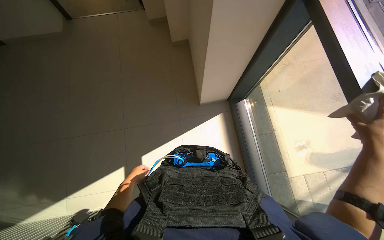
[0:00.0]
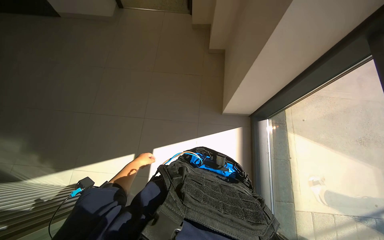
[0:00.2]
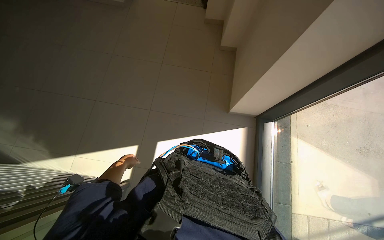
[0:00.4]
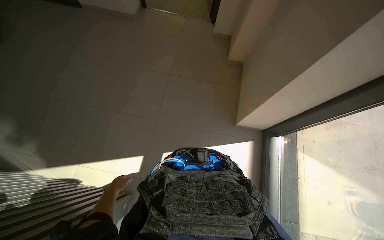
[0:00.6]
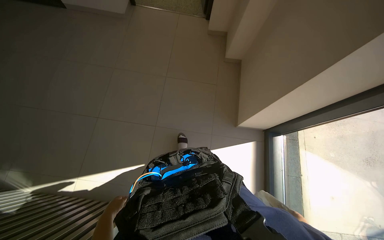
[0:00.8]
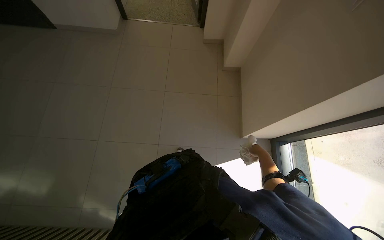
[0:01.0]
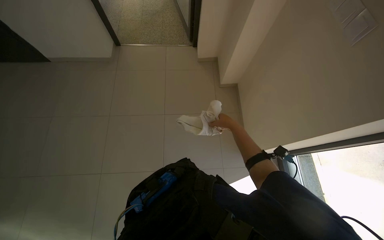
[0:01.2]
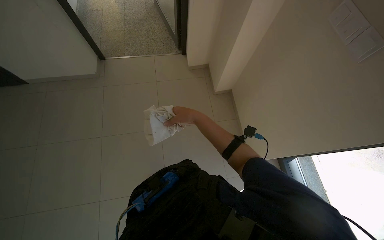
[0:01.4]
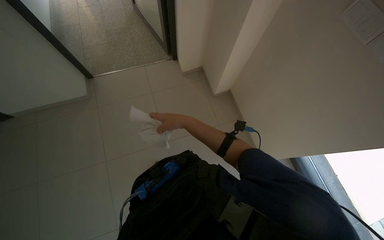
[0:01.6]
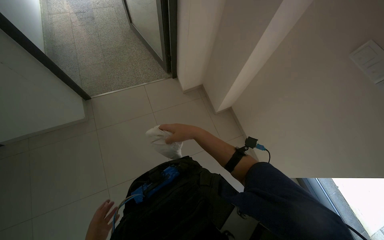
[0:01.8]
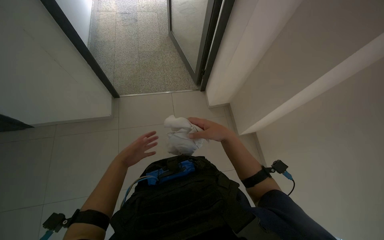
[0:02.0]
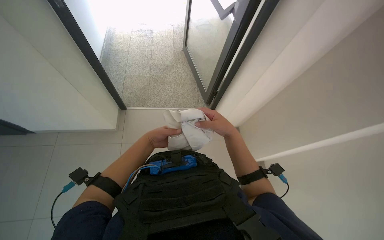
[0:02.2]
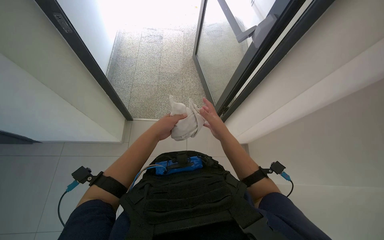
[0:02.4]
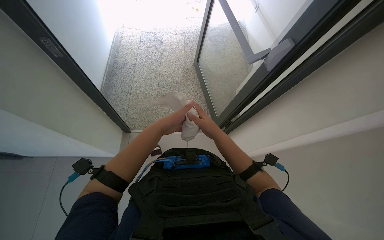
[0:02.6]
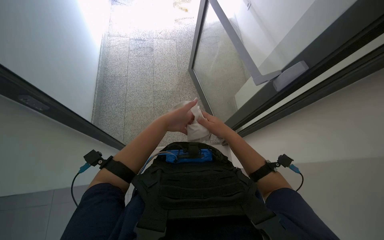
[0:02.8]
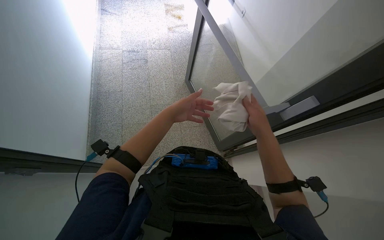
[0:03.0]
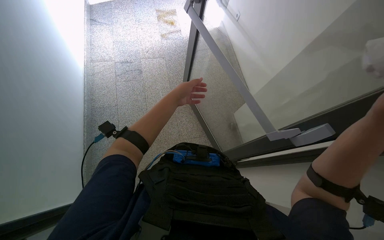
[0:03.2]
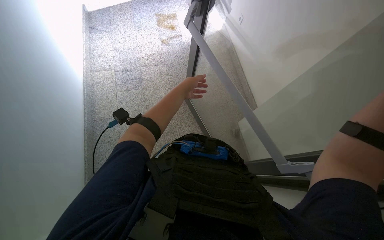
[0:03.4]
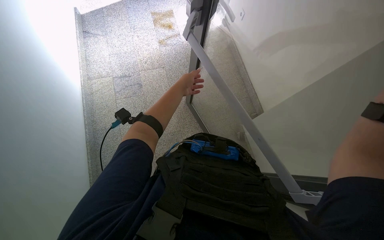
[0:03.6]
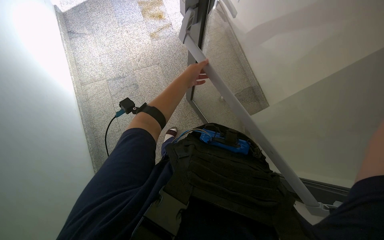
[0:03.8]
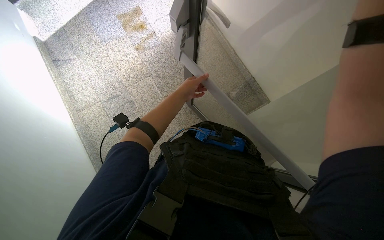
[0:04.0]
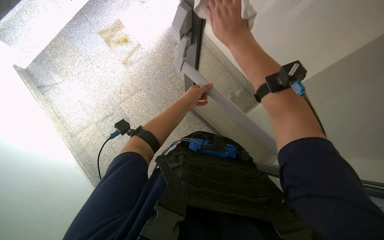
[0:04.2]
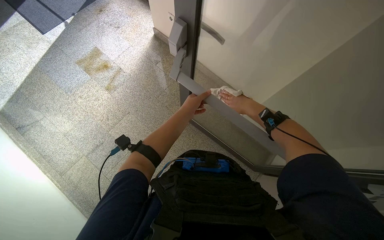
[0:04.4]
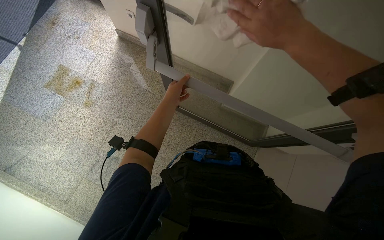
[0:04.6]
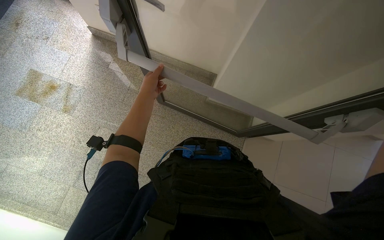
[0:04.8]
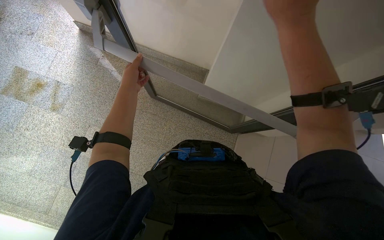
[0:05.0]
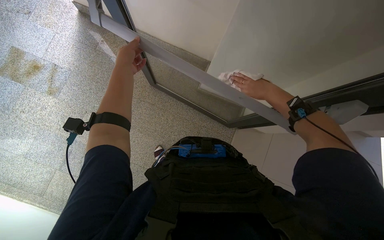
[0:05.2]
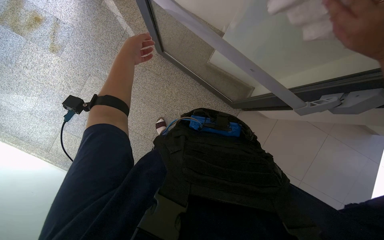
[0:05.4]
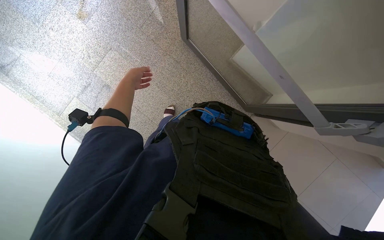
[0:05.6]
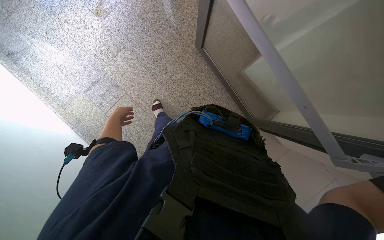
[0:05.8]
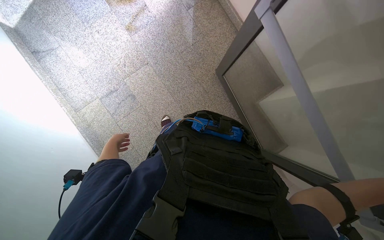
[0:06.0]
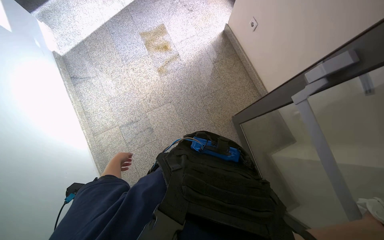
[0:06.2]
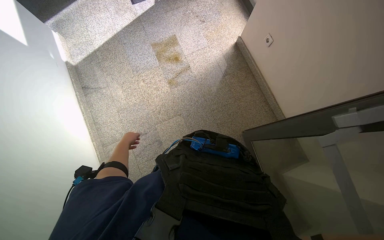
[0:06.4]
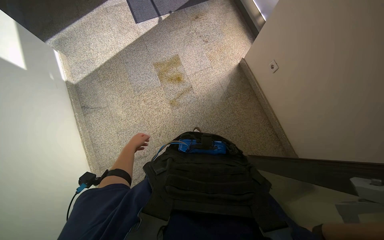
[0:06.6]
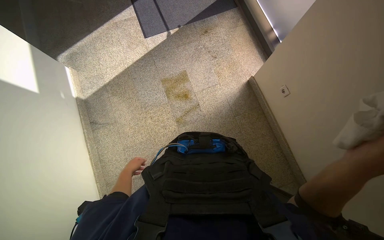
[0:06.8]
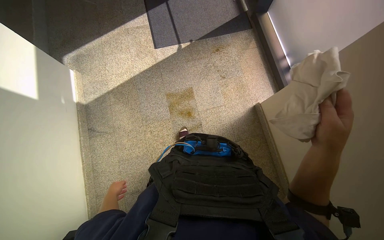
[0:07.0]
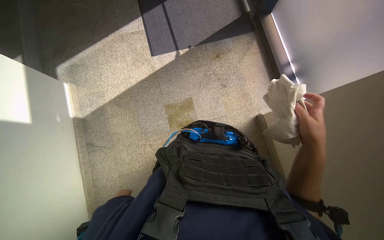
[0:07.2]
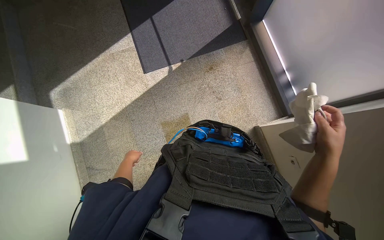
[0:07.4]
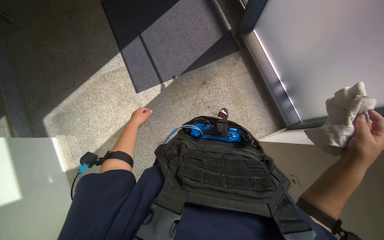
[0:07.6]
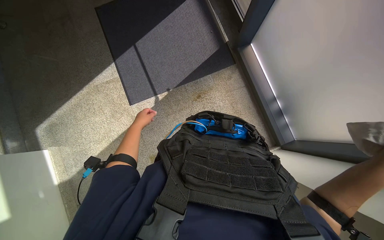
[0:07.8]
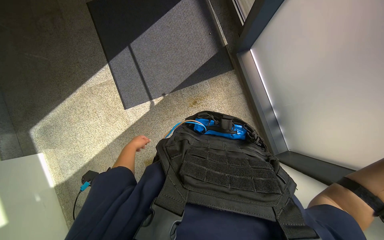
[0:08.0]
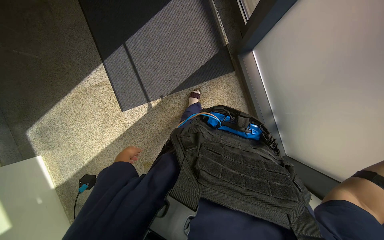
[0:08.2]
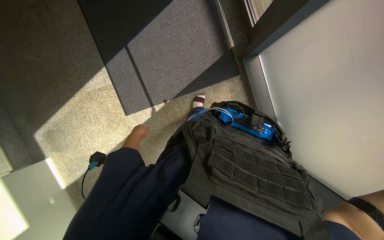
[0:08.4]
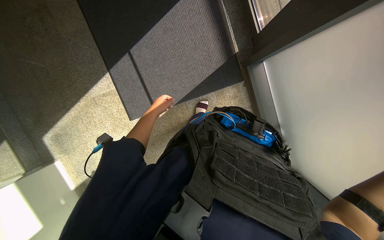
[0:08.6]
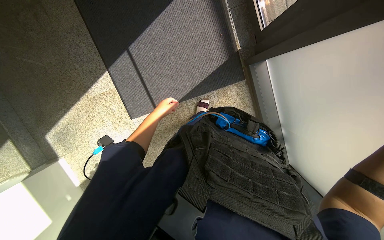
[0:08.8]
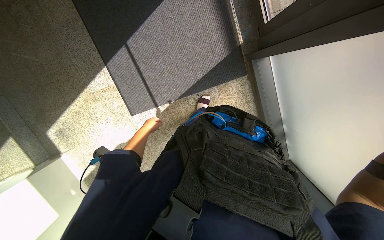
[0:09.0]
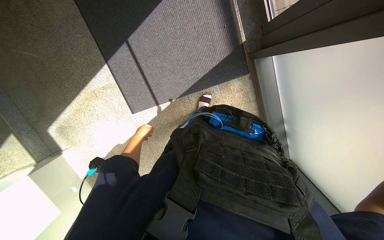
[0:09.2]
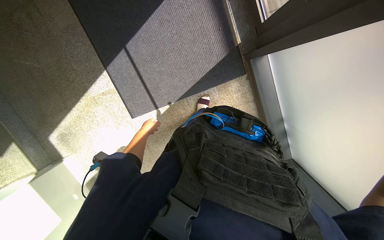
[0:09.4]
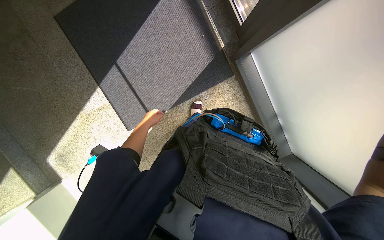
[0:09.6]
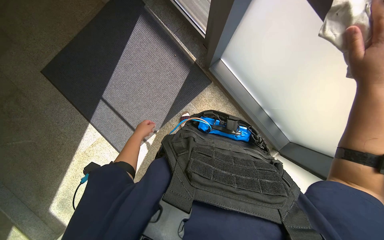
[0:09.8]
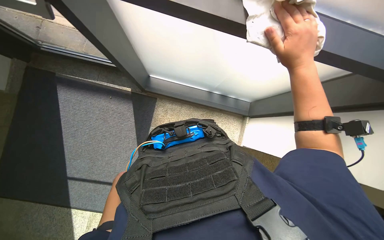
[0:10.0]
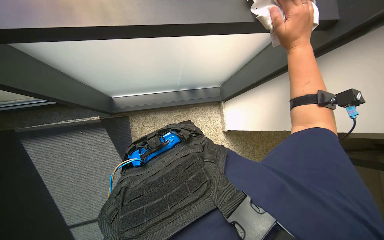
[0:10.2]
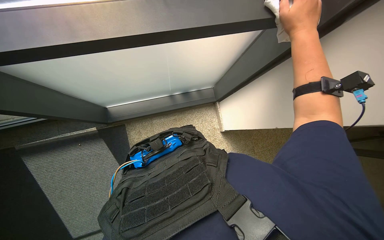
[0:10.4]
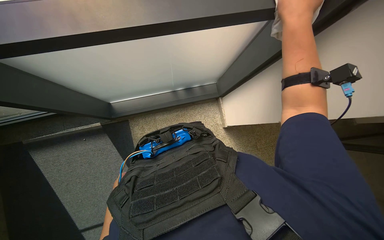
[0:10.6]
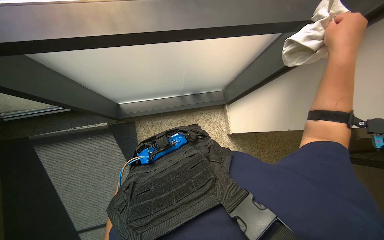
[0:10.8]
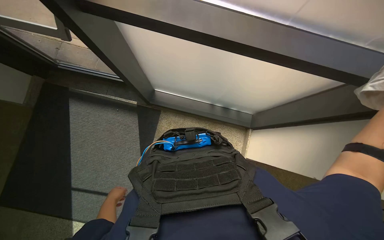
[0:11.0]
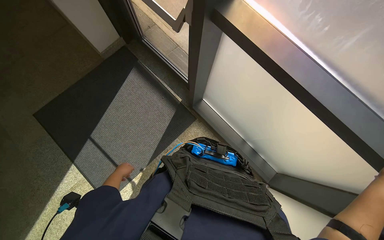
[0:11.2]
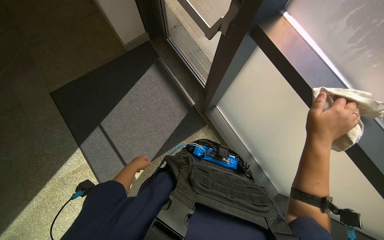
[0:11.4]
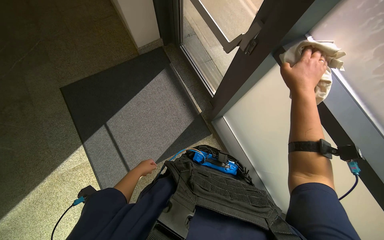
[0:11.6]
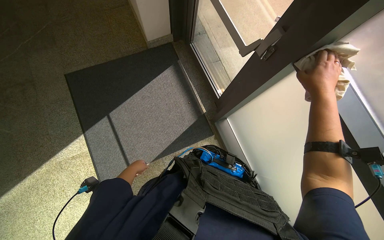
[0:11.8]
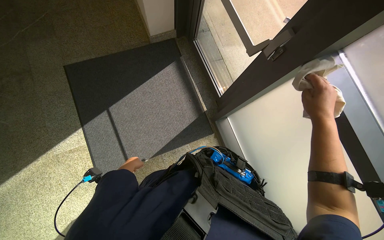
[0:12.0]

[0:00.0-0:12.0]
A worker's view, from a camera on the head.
Job: cleaning windows.
The whole recording: Wiping glass panels. The worker wipes the glass panels and frames with a cloth.
0:00.0 to 0:01.6: The wearer looks approximately 15 degrees further upward.
0:01.6 to 0:03.0: The view tips upward by about 15 degrees.
0:03.0 to 0:04.4: The wearer moves roughly 70 cm. The scene rotates counterclockwise by some 45 degrees.
0:04.4 to 0:06.0: The camera pitches downward, by roughly 20 degrees.
0:06.0 to 0:07.6: The wearer moves about 1.5 m.
0:07.6 to 0:09.0: The wearer moves some 90 cm. The view tilts about 25 degrees downward.
0:09.0 to 0:10.4: The view tilts some 20 degrees upward. The scene turns some 35 degrees counterclockwise in the picture.
0:10.4 to 0:12.0: The wearer's head swings roughly 80 degrees to the left. The view tips upward by some 15 degrees.

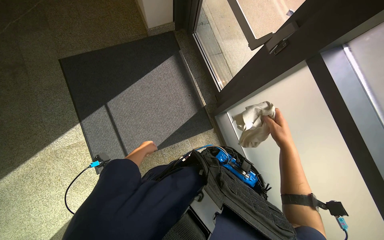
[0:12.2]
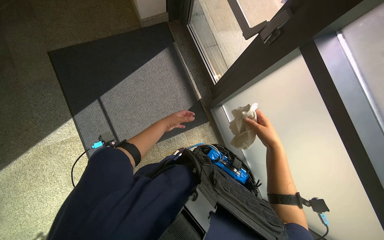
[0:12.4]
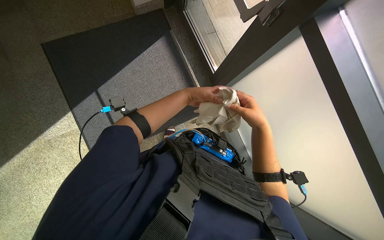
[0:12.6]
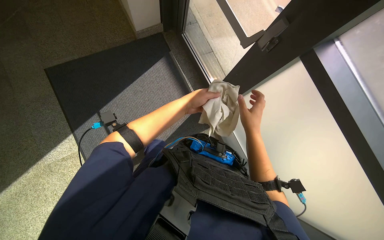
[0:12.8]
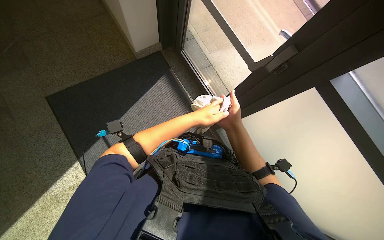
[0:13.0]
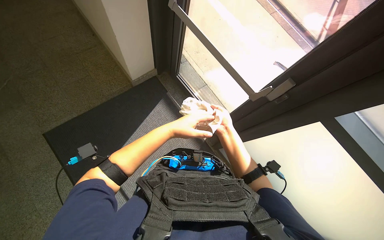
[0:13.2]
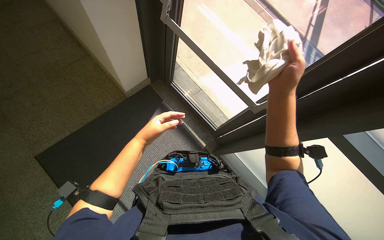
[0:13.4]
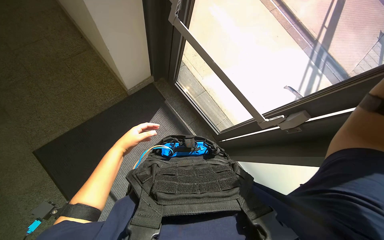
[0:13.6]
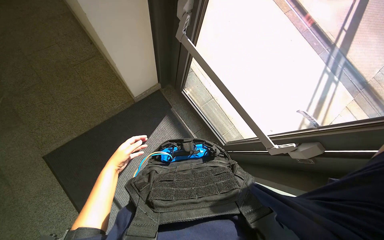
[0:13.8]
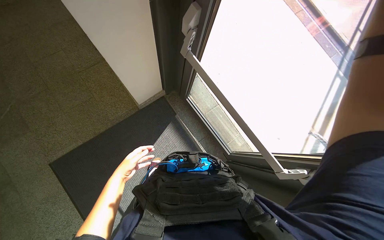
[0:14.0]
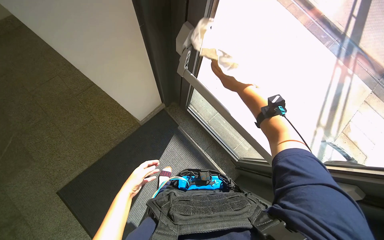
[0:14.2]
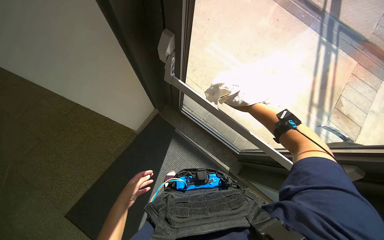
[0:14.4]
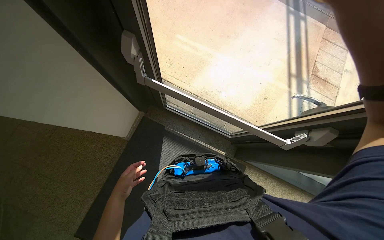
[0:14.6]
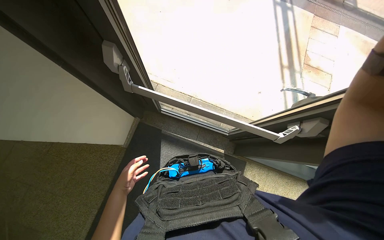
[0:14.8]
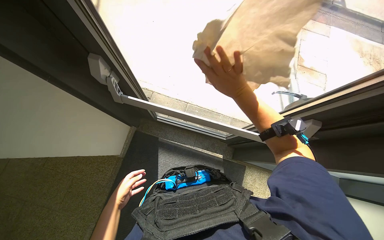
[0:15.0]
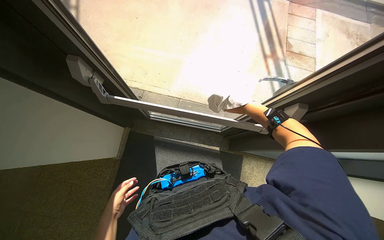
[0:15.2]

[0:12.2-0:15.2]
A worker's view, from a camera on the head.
Job: cleaning windows.
The whole recording: Wiping glass panels. The worker wipes the glass panels and frames with a cloth.
0:12.2 to 0:13.8: The view tips upward by some 15 degrees. The left hand moves roughly 15 cm to the right and comes back.
0:13.8 to 0:15.2: Everything in view rotates some 40 degrees counterclockwise.

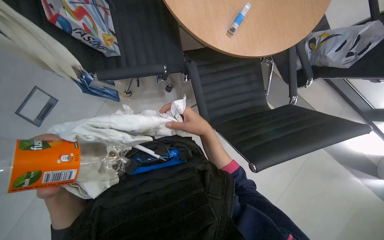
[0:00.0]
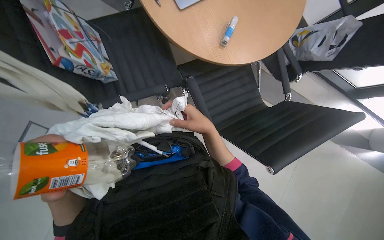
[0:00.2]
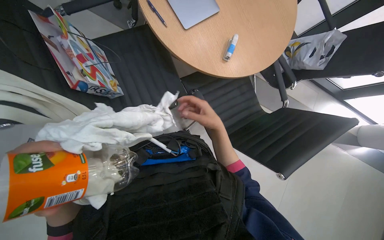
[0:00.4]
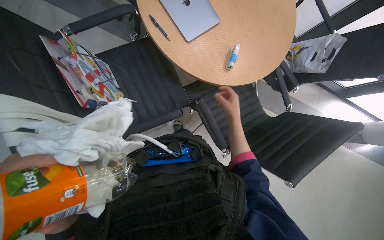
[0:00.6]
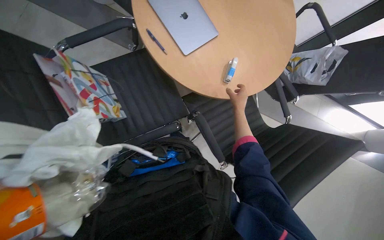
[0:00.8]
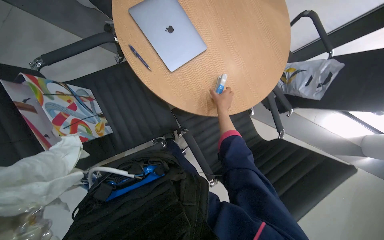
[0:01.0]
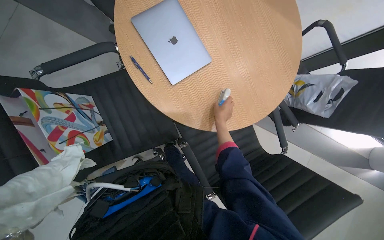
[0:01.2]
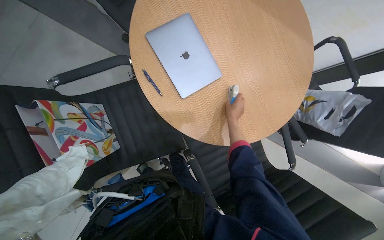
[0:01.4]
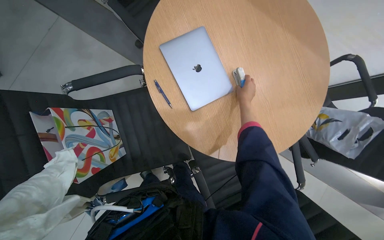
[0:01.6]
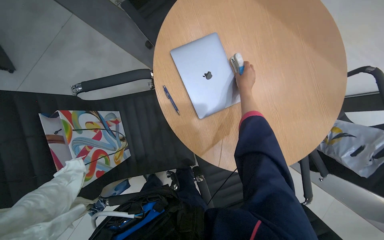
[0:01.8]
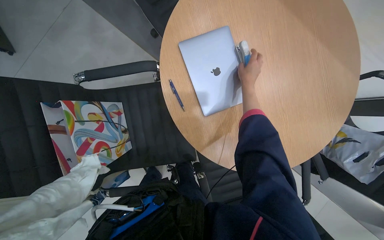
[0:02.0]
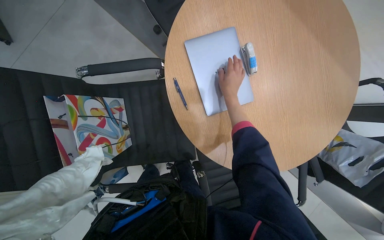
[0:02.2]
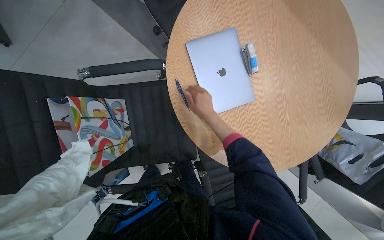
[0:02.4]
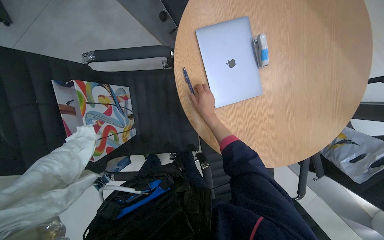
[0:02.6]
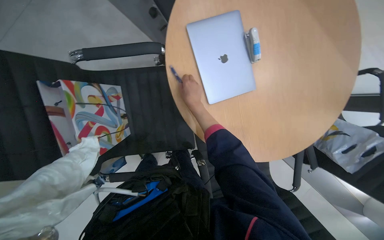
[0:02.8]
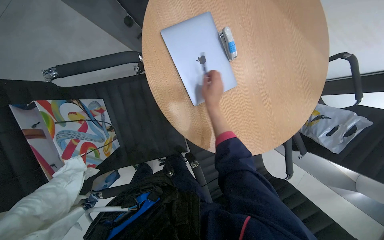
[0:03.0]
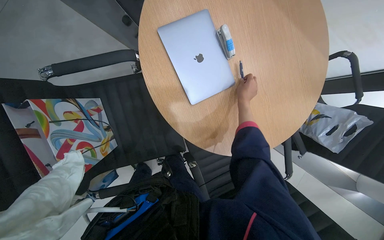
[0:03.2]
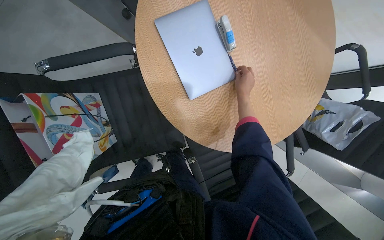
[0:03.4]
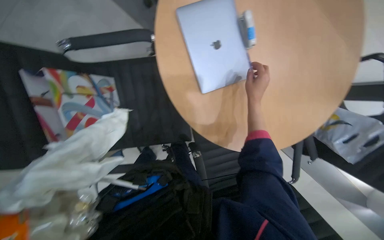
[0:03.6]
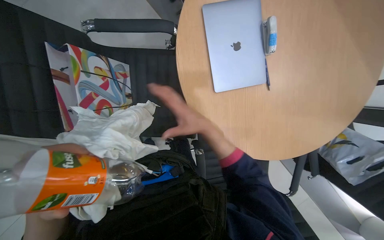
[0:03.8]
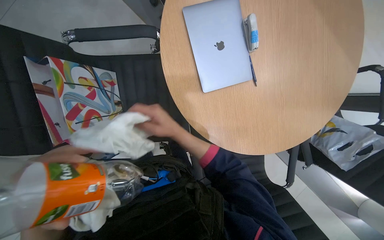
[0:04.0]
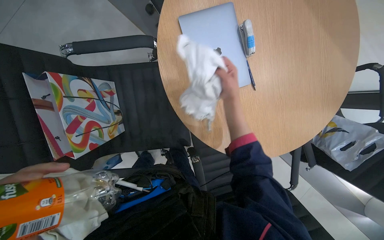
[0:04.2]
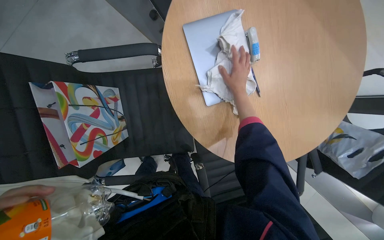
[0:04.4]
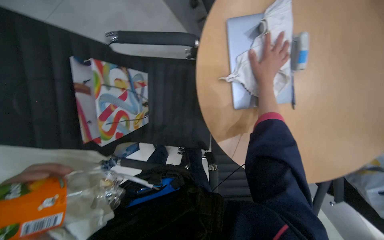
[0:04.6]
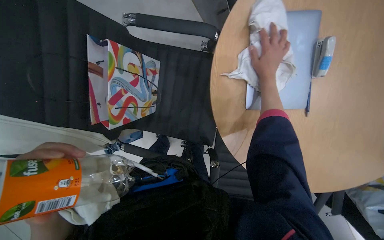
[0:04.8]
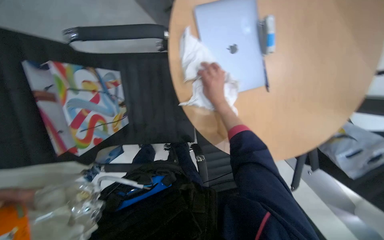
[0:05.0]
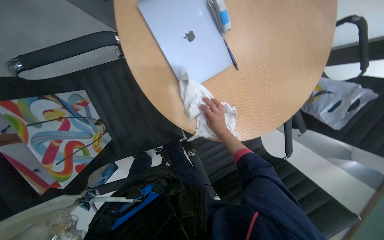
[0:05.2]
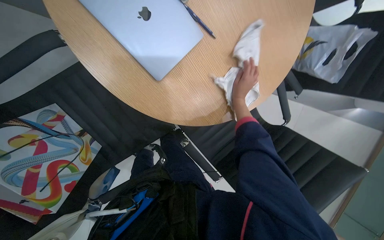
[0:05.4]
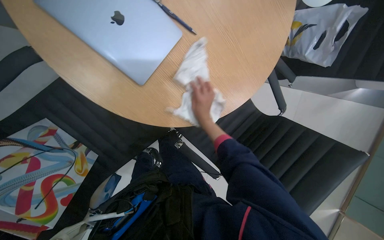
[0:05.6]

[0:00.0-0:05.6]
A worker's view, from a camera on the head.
Job: wiping surfaces.
The whole recording: Wiping office table and chairs. The worker wipes a round office table and chairs with a white cloth.
0:00.0 to 0:01.4: The wearer moves about 40 cm.
0:01.4 to 0:02.8: The right hand is displaced to the left by approximately 25 cm.
0:02.8 to 0:04.2: The right hand moves left and right over about 25 cm, changing direction 2 times.
0:04.2 to 0:05.6: The wearer looks about 15 degrees further downward. The scene rotates counterclockwise by roughly 30 degrees.
